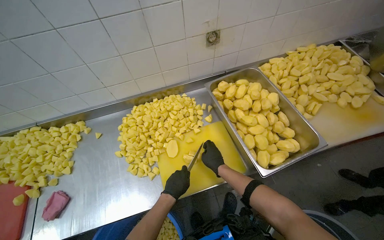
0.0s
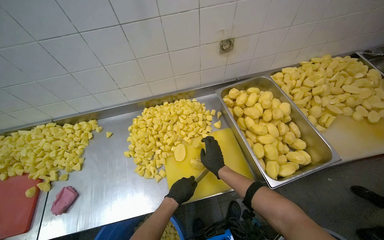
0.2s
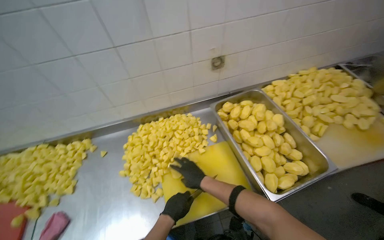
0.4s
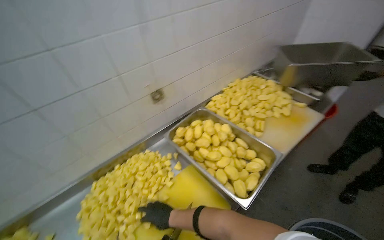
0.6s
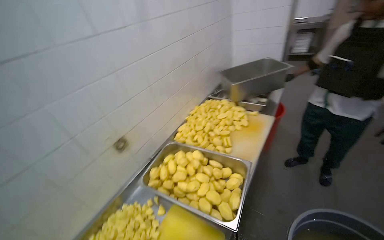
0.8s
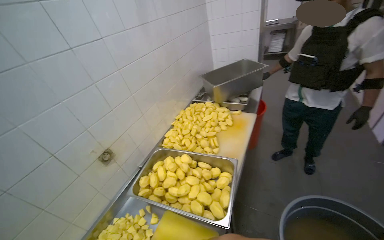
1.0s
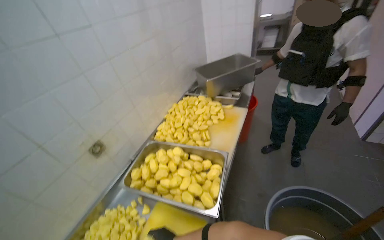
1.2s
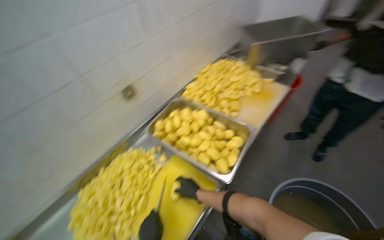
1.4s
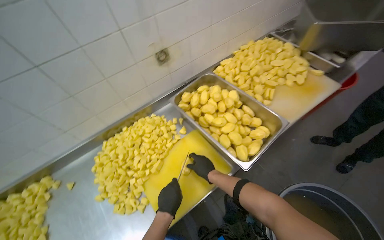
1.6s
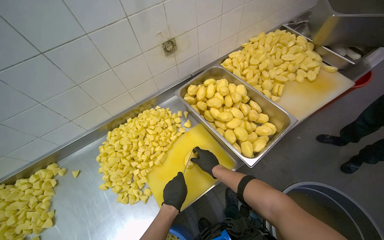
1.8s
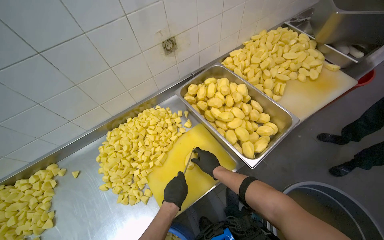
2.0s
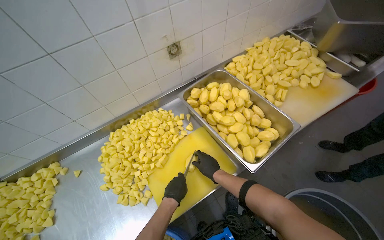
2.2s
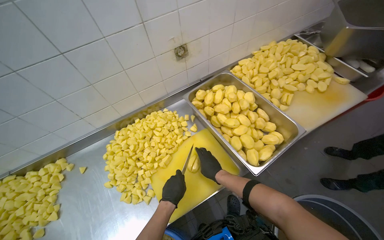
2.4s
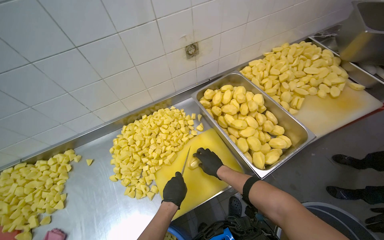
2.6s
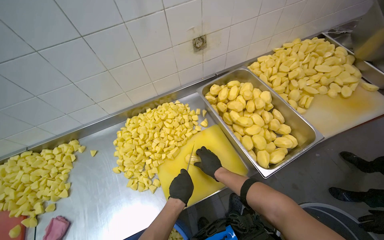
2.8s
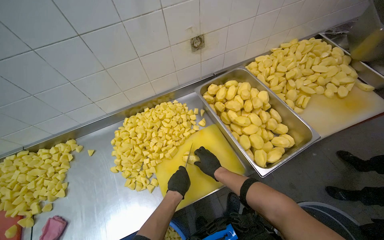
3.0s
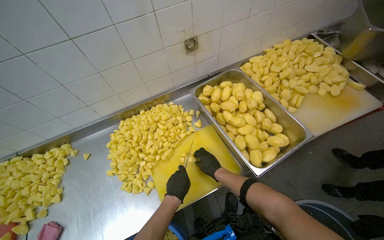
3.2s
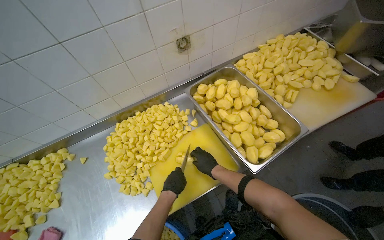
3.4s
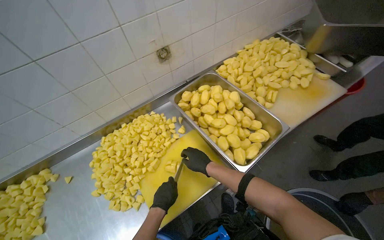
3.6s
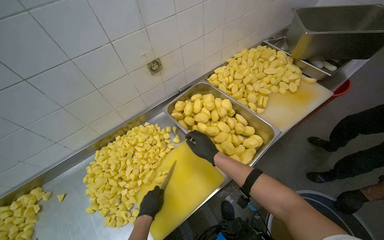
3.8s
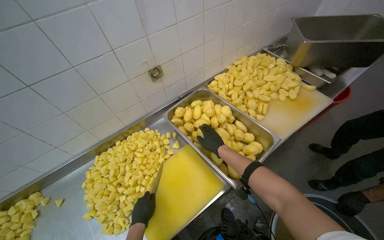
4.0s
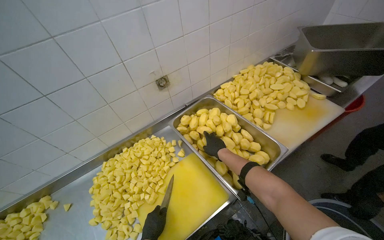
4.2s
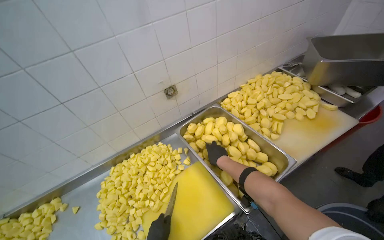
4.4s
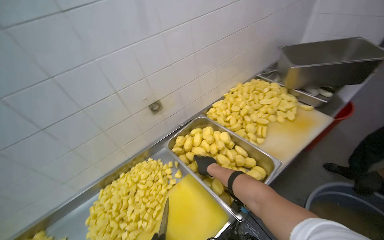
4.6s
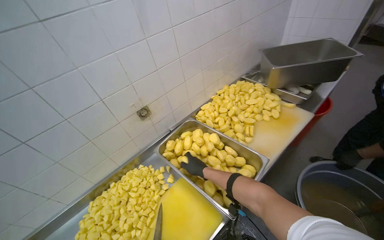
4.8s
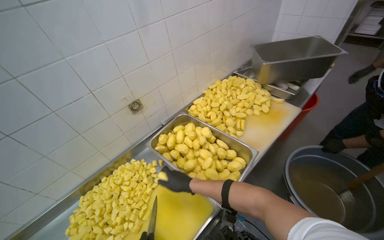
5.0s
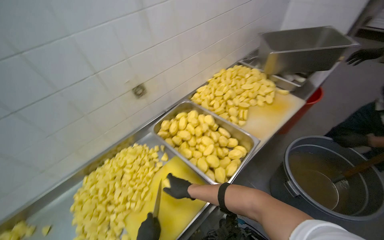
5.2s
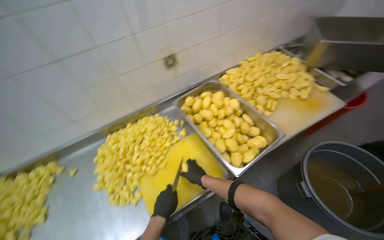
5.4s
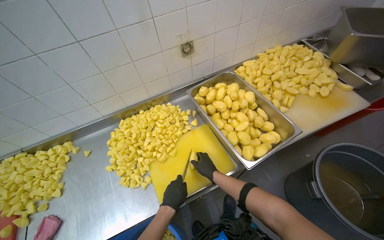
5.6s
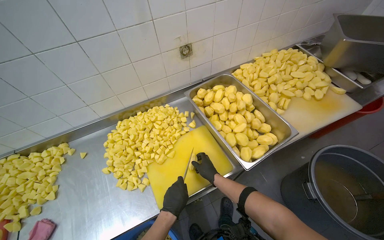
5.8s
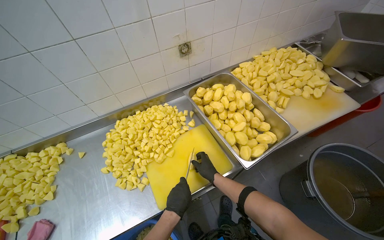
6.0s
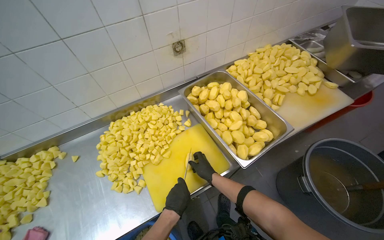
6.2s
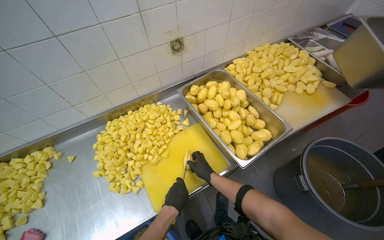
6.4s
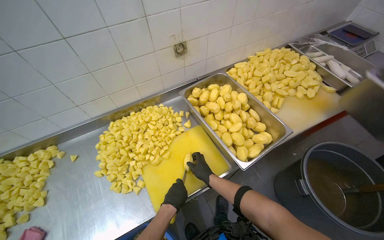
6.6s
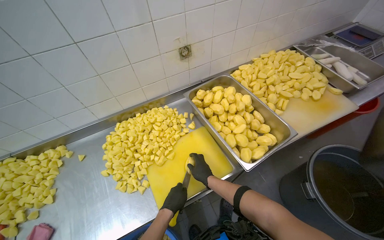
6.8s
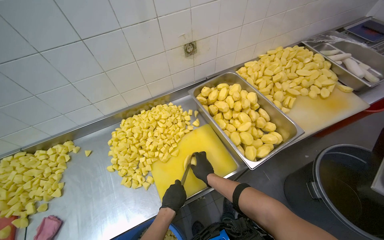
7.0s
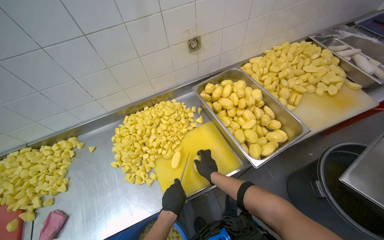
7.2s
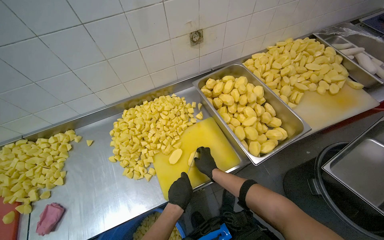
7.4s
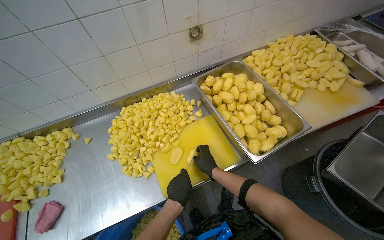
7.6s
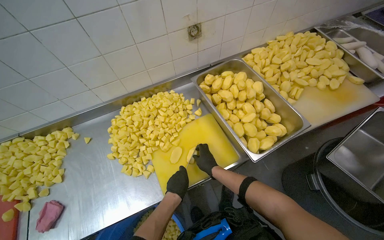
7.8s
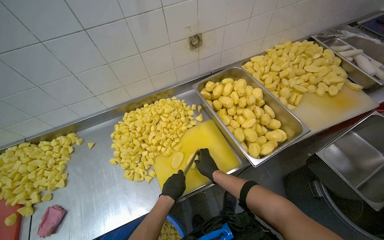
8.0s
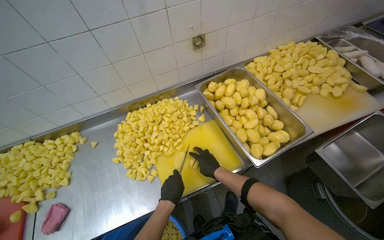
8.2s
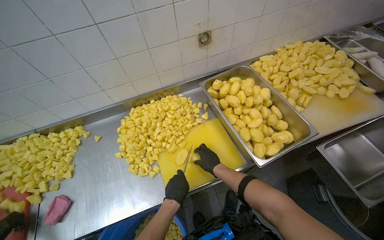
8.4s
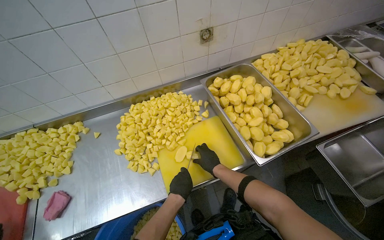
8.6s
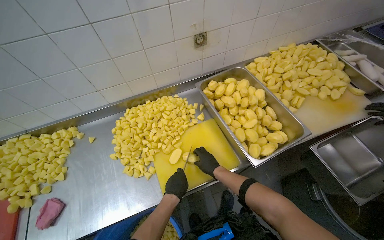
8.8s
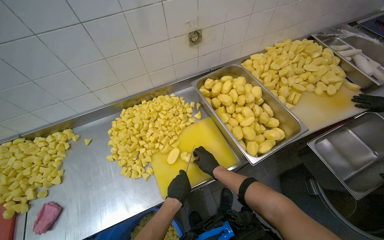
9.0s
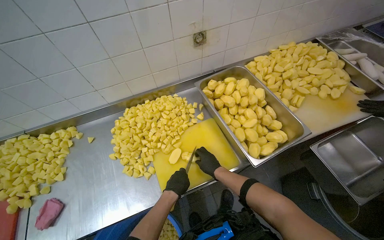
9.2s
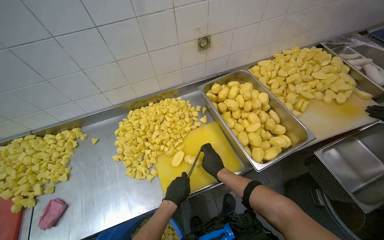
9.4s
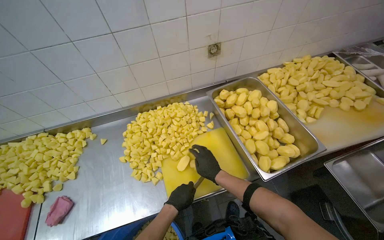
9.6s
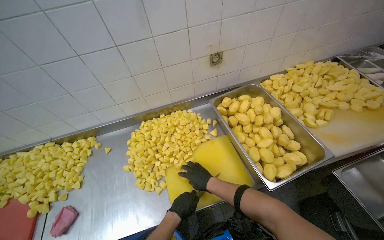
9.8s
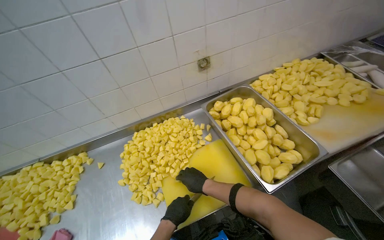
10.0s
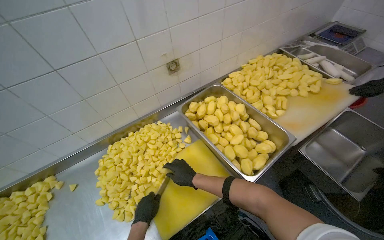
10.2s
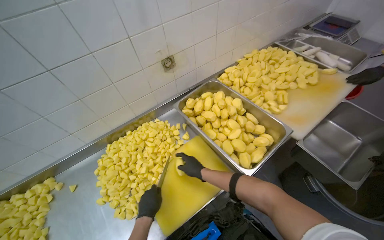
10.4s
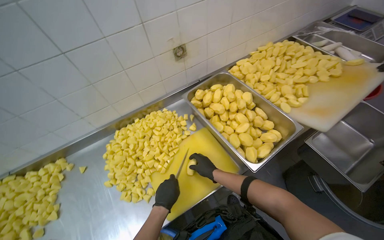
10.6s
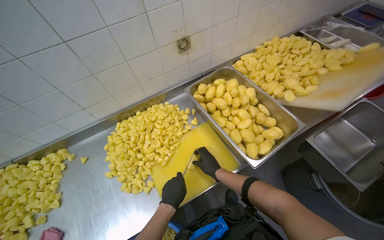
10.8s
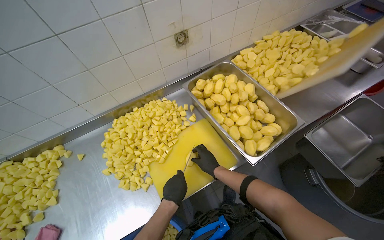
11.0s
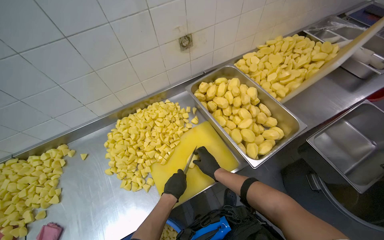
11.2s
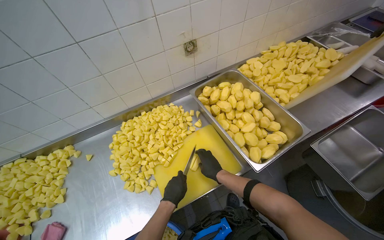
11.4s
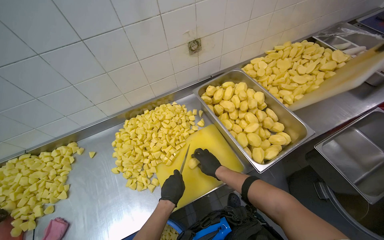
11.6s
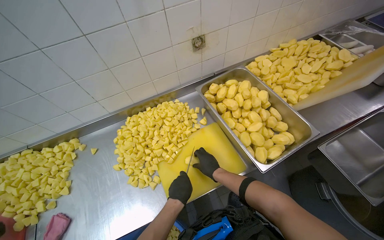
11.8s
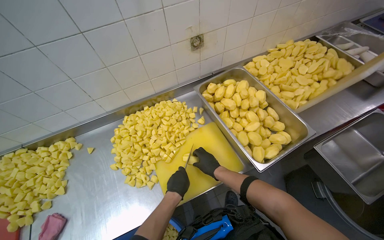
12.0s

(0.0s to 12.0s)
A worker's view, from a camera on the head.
Job: preparing food.
The whole recording: Cutting peeled potatoes into cubes. The worker continues cutting peeled potatoes into cubes on a yellow cutting board.
0.0s - 1.6s: The head turns to the right by approximately 20 degrees.
3.0s - 4.4s: The view tilts approximately 10 degrees upward. The right hand travels up the picture by approximately 20 cm.
4.4s - 6.0s: The right hand shifts approximately 25 cm down the picture.
6.0s - 9.0s: The hands stay close to where they were, moving slightly.
9.0s - 10.4s: The left hand goes roughly 10 cm to the left.
10.4s - 12.0s: The hands are busy where they are.

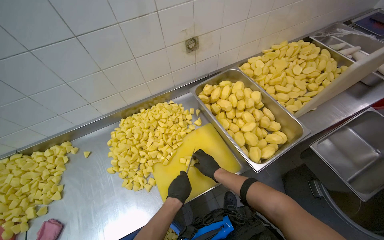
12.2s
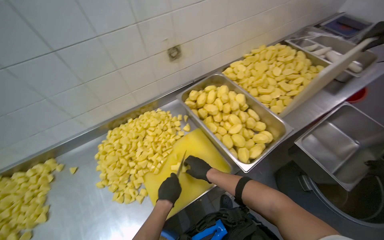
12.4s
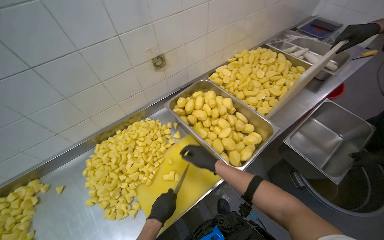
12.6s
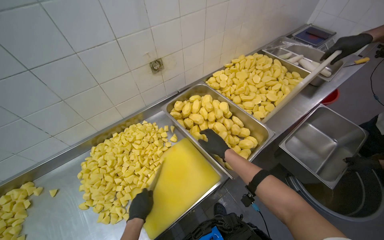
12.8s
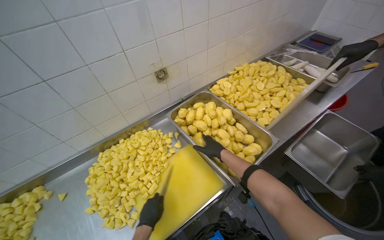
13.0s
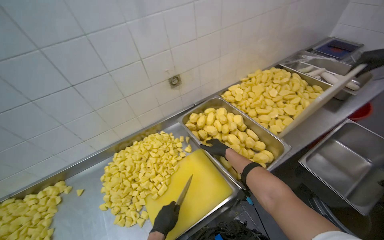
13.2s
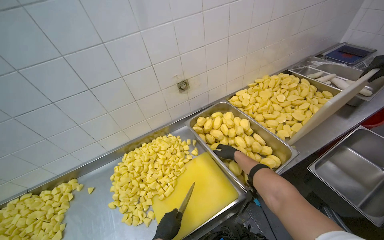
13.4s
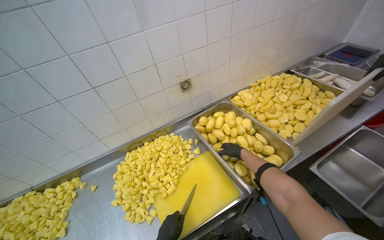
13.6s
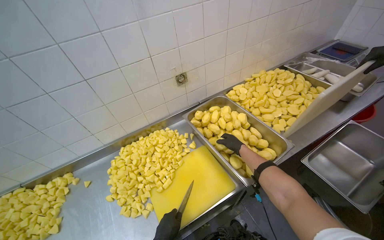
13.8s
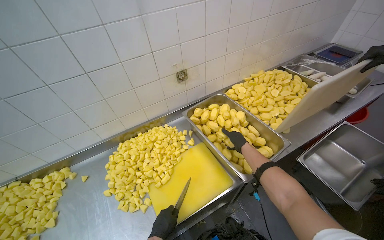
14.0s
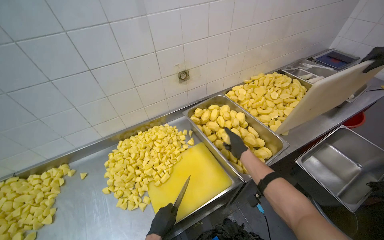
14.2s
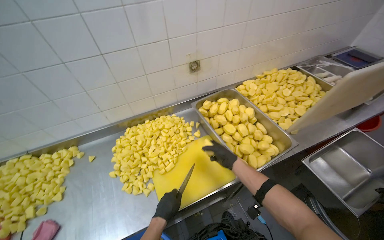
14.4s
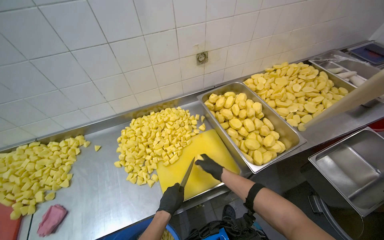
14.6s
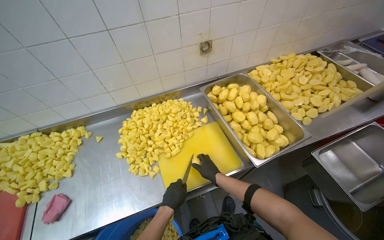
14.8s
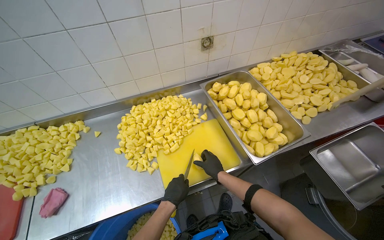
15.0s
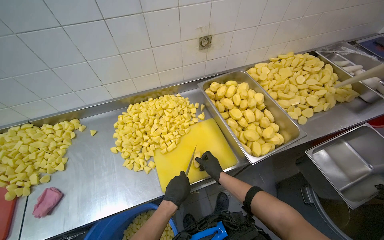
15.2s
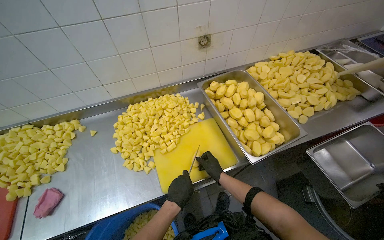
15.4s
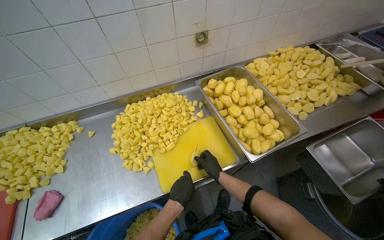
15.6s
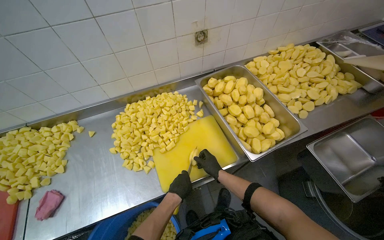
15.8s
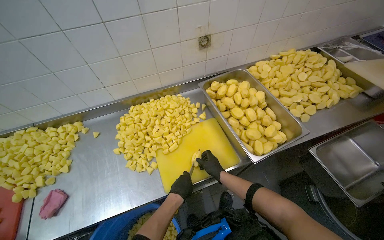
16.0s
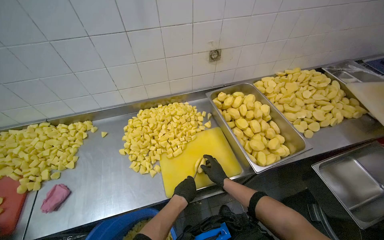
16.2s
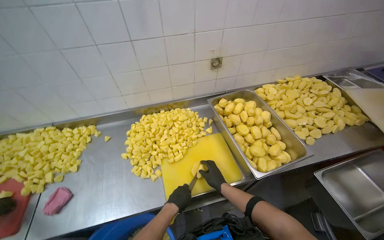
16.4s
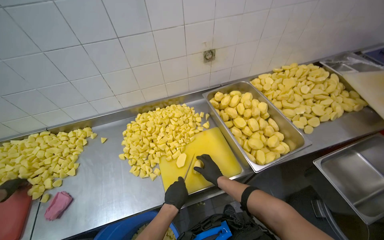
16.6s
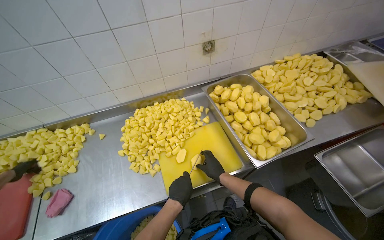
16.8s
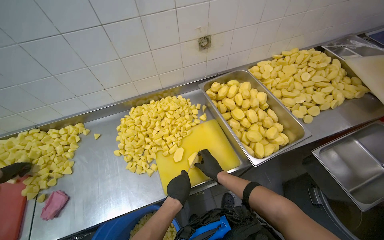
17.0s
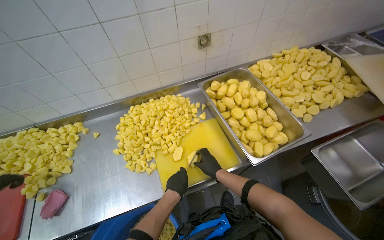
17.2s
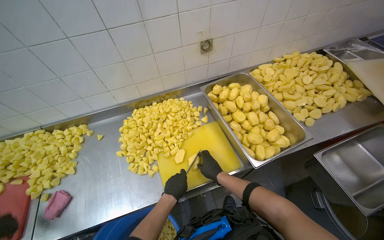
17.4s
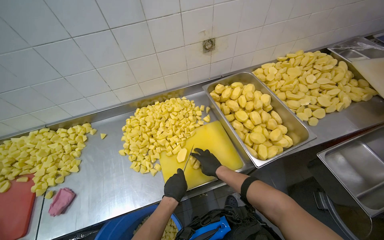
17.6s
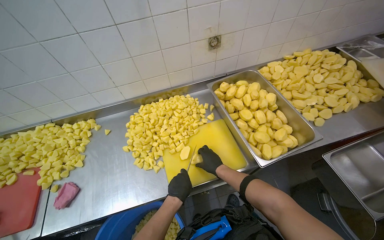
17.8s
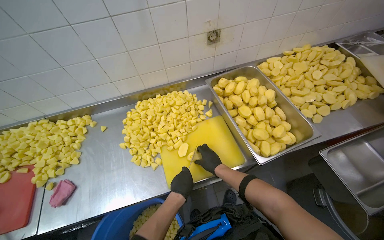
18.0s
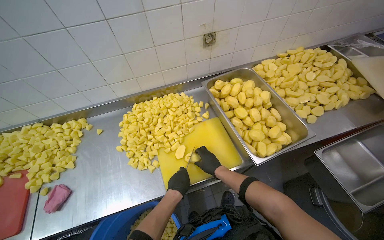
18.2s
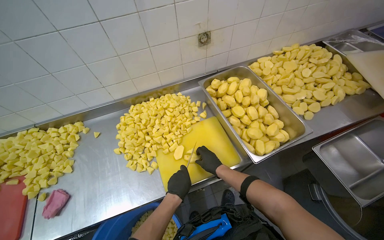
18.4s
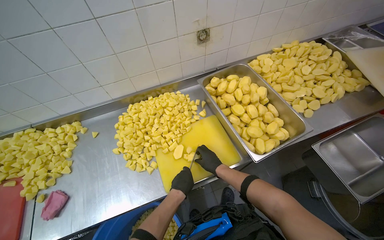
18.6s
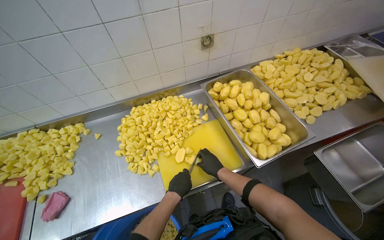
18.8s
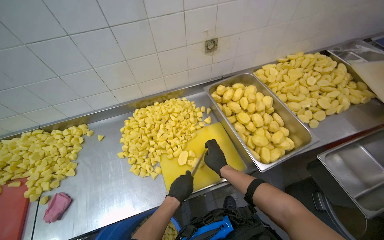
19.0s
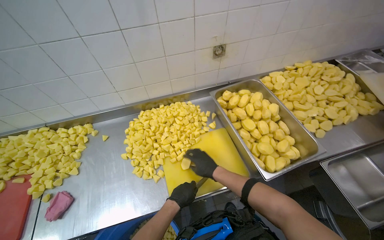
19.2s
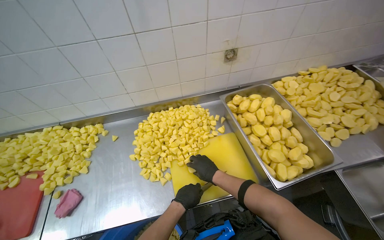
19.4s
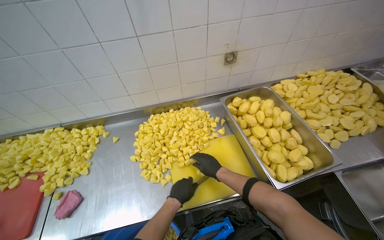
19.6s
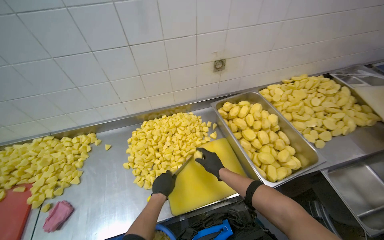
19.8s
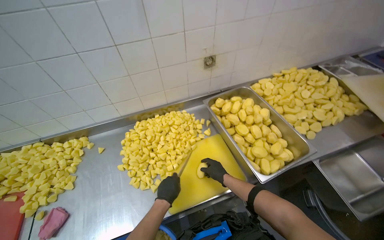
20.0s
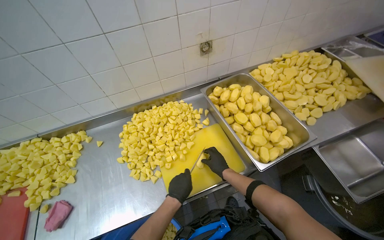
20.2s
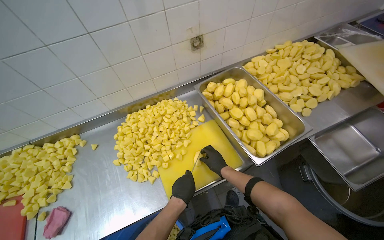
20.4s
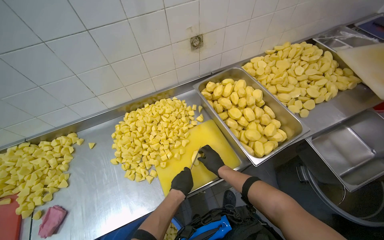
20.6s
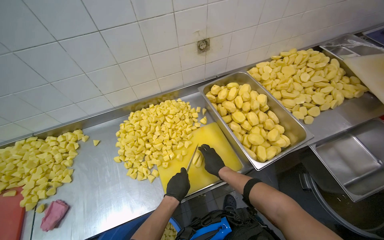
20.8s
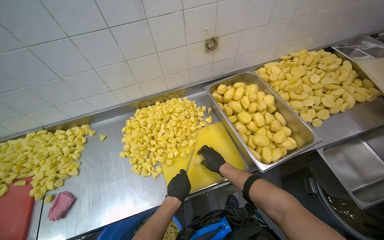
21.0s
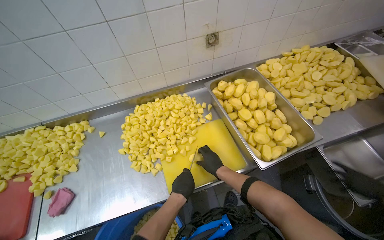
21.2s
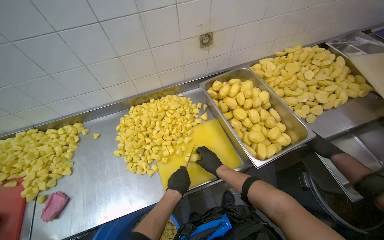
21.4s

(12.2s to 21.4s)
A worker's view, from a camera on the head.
Job: preparing food.
The whole recording: Cutting peeled potatoes into cubes. The worker continues cutting peeled potatoes into cubes on a yellow cutting board.
12.2s - 13.8s: The right hand goes about 25 cm up the picture and to the right.
13.8s - 15.2s: The right hand heads down the picture and to the left, covering some 25 cm.
15.2s - 18.4s: The hands are busy where they are.
18.4s - 19.8s: The left hand heads to the left, covering roughly 10 cm.
19.8s - 21.4s: The left hand goes approximately 10 cm to the right.
